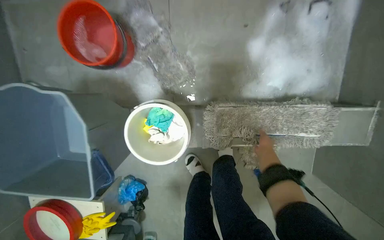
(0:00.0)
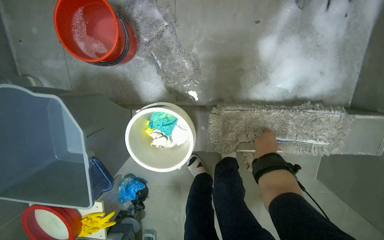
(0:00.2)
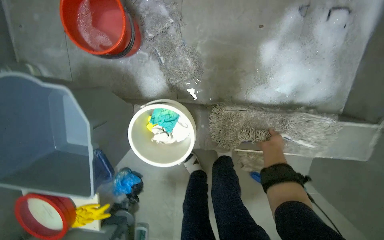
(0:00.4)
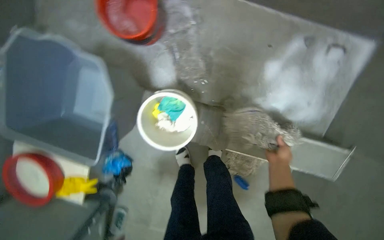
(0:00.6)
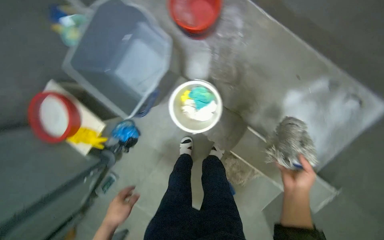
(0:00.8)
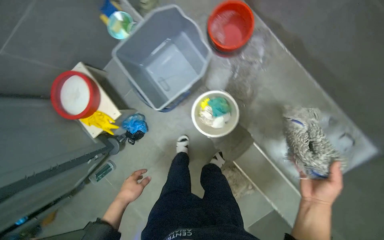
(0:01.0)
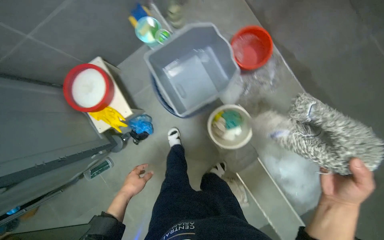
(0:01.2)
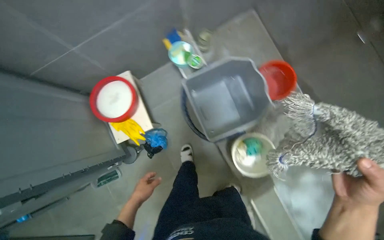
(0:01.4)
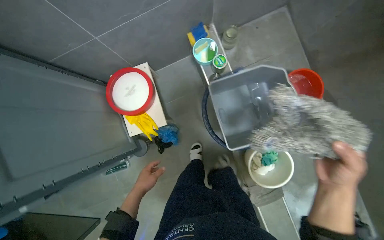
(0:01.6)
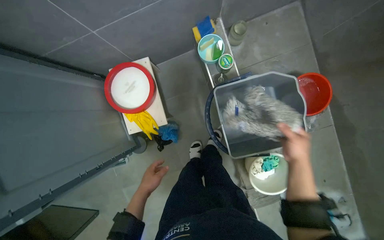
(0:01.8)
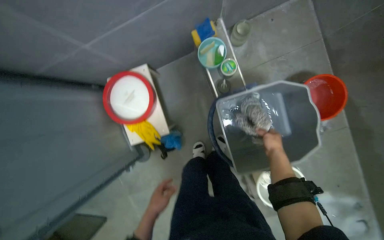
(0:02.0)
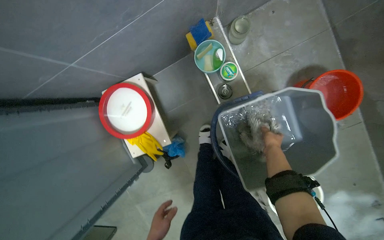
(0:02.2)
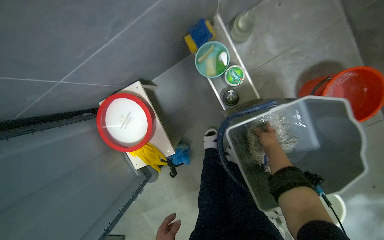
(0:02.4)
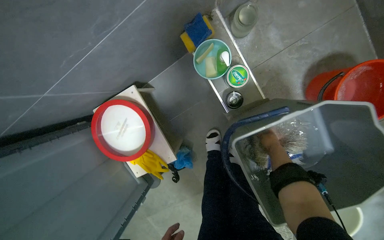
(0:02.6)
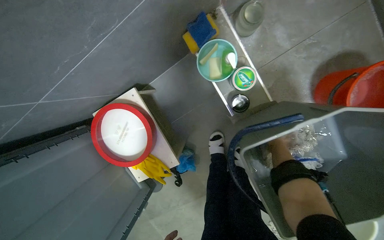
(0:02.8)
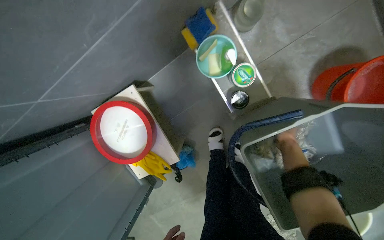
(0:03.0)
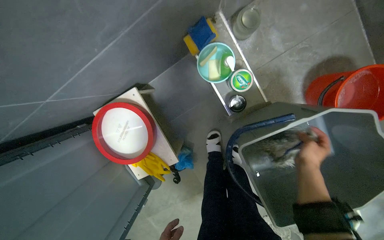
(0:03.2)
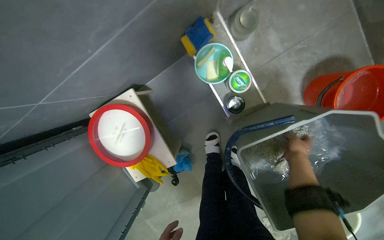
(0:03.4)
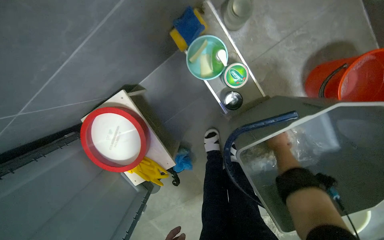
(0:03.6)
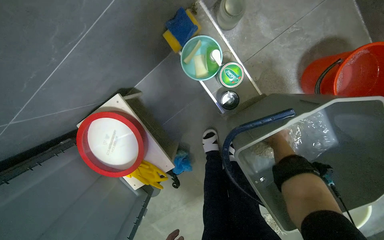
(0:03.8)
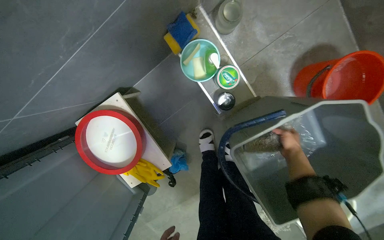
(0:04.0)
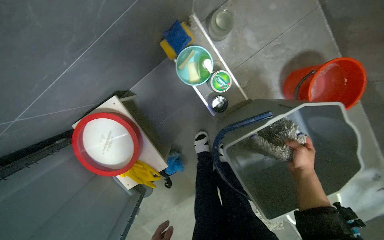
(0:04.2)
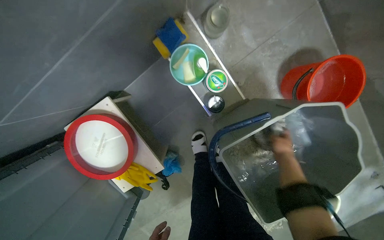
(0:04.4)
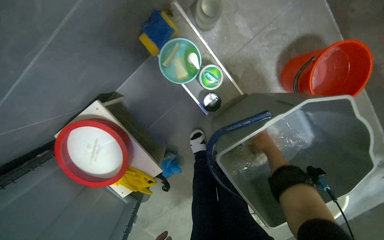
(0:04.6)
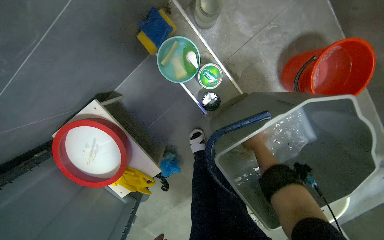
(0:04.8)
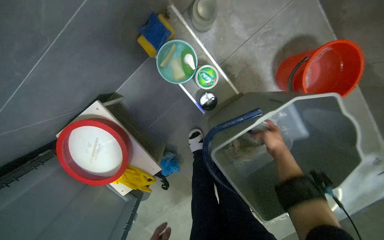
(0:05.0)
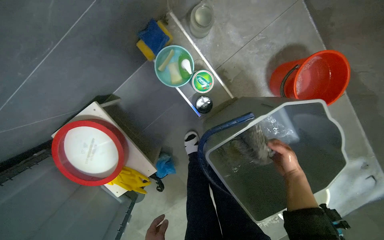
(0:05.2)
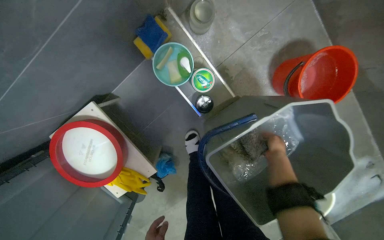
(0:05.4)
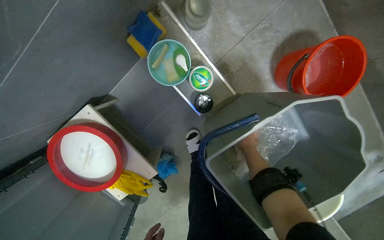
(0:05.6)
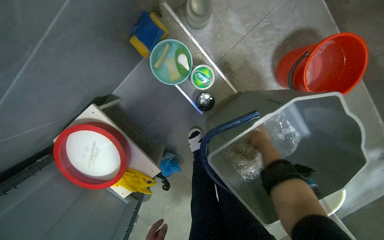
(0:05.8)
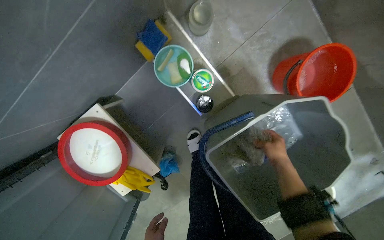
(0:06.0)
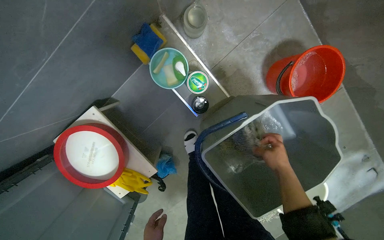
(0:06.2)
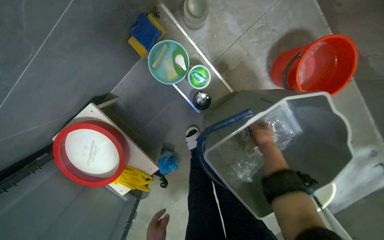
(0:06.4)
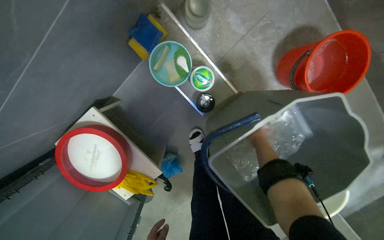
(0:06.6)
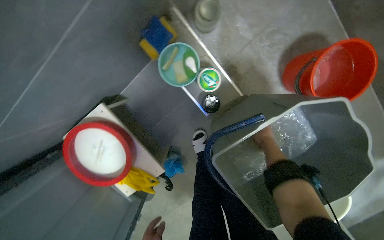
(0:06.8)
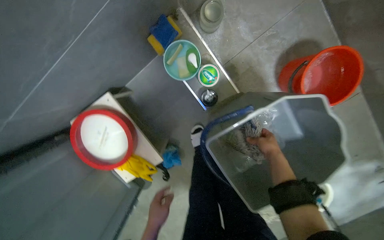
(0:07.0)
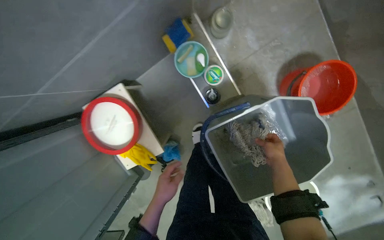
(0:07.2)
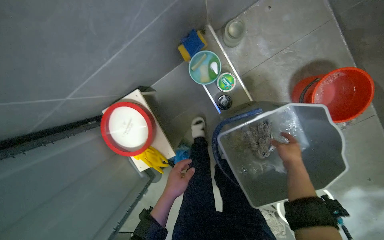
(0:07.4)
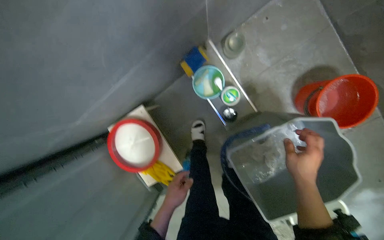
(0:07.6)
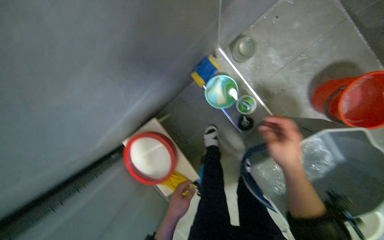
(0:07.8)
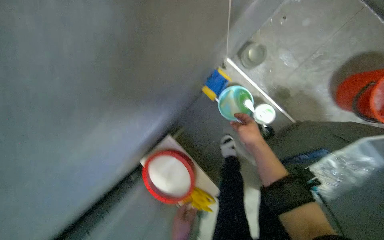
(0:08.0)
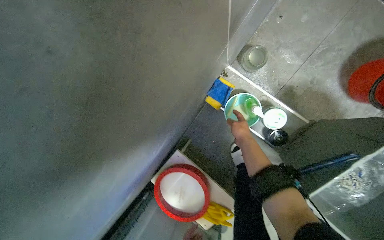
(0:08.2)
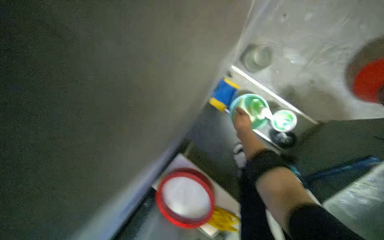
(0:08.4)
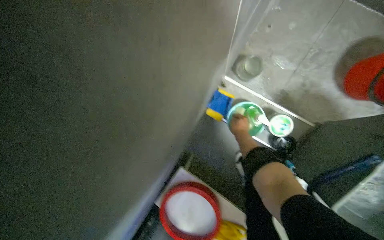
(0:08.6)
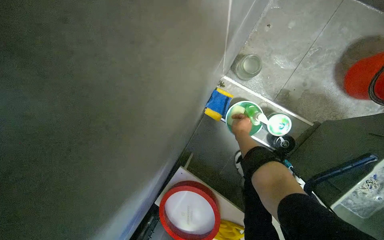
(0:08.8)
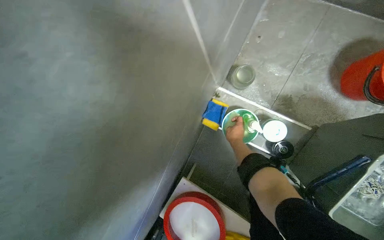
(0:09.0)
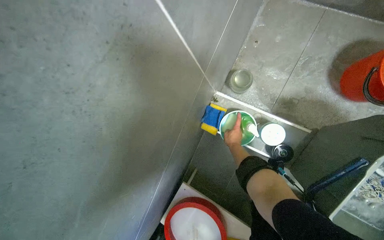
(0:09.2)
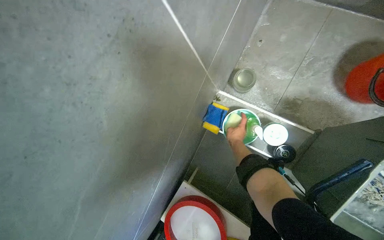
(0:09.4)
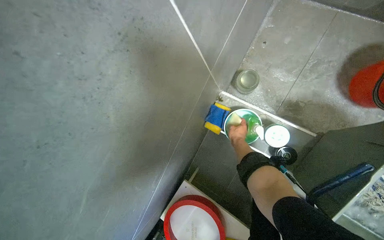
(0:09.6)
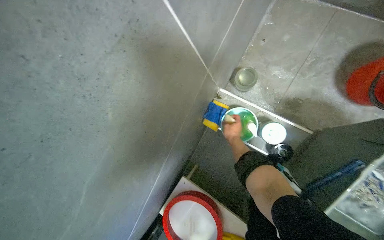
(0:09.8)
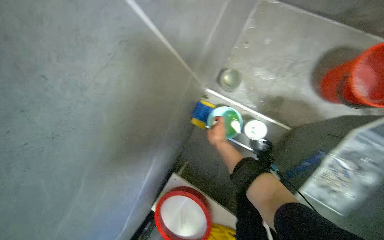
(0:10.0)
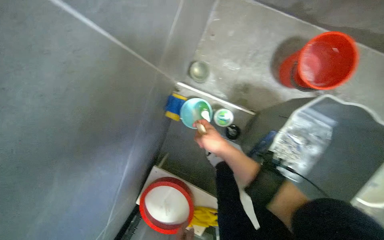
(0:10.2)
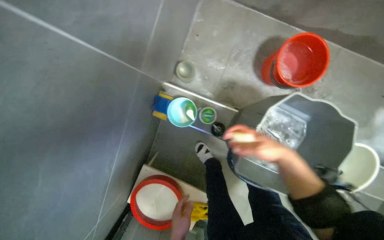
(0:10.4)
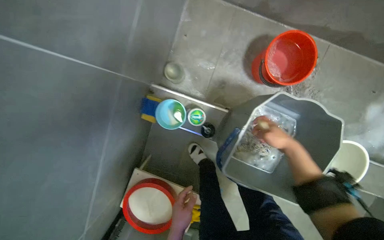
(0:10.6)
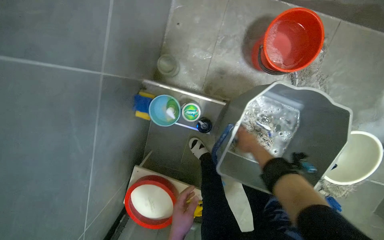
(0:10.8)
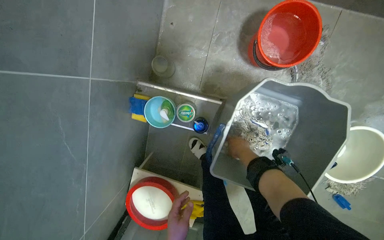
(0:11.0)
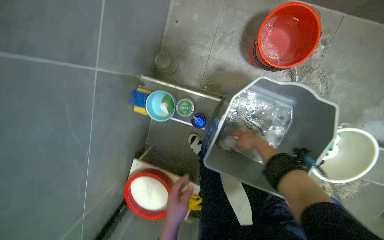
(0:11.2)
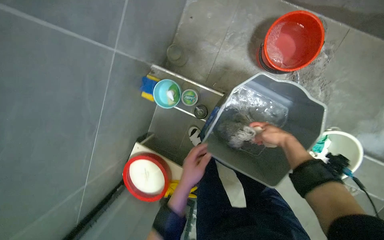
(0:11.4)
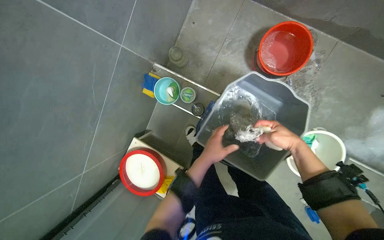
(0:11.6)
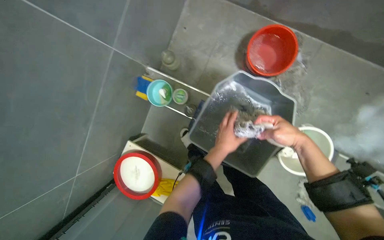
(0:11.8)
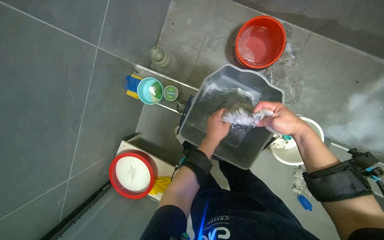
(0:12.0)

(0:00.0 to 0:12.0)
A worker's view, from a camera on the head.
Job: preparing cleaning supplies.
The whole recording: Washing mop head in bucket. The worker removes the mop head and washes it thoroughly in a bucket.
0:00.0 - 0:01.6: The head travels some 70 cm. The scene turns approximately 70 degrees clockwise in the picture.
0:01.6 - 0:03.0: The camera is carried roughly 50 cm. The camera pitches downward, by about 15 degrees.
0:04.4 - 0:06.0: The right hand reaches about 5 cm to the left, then returns.
0:06.0 - 0:07.6: The right hand heads nearer to the camera, covering roughly 20 cm.
0:07.6 - 0:09.0: The camera pitches upward, by about 15 degrees. Everything in view rotates roughly 25 degrees counterclockwise. The right hand heads farther from the camera, to the left and up the picture, covering roughly 50 cm.
0:09.0 - 0:10.4: The right hand heads nearer to the camera and to the right, covering roughly 40 cm.
0:10.4 - 0:12.0: The right hand moves left and right over some 15 cm, changing direction 2 times.

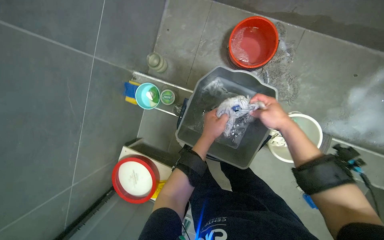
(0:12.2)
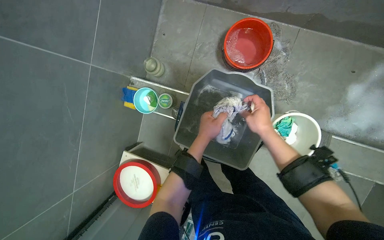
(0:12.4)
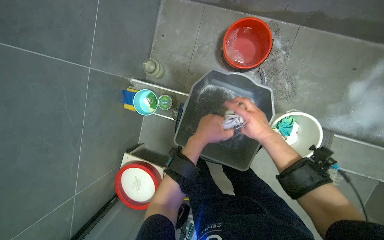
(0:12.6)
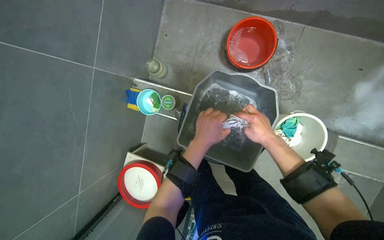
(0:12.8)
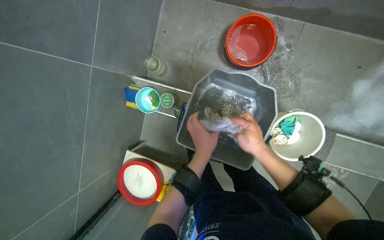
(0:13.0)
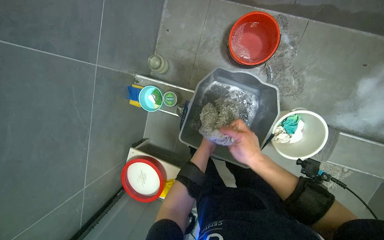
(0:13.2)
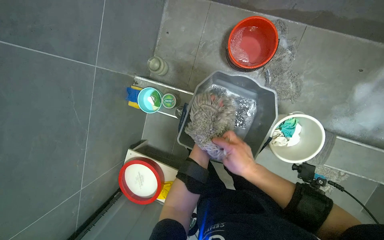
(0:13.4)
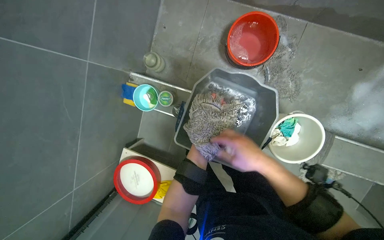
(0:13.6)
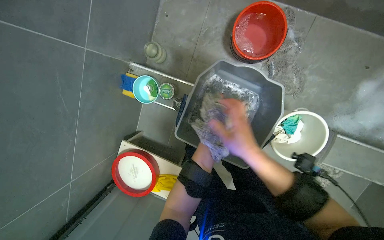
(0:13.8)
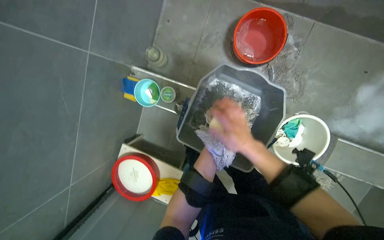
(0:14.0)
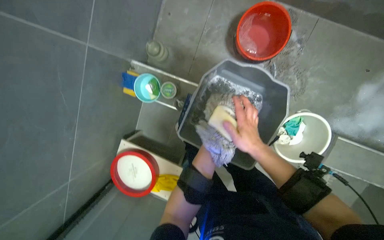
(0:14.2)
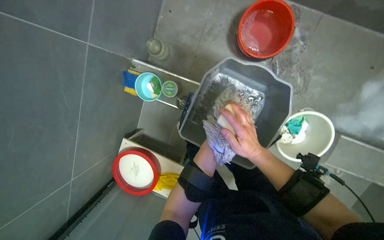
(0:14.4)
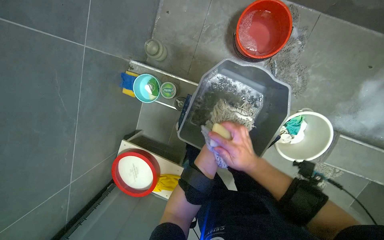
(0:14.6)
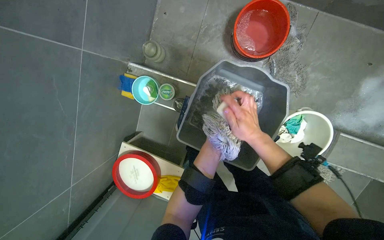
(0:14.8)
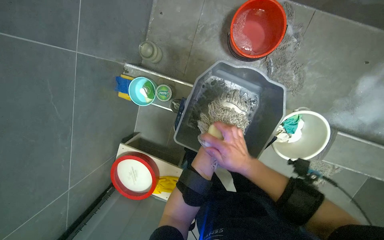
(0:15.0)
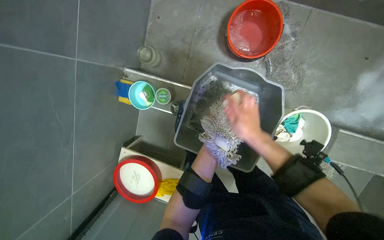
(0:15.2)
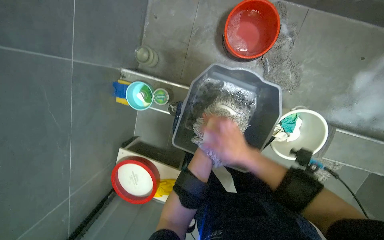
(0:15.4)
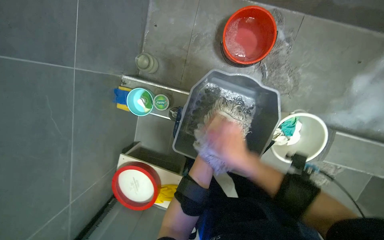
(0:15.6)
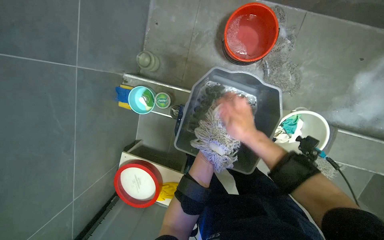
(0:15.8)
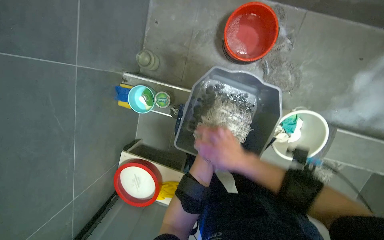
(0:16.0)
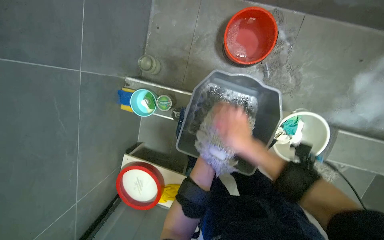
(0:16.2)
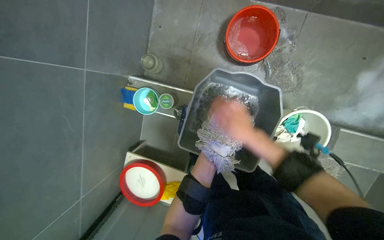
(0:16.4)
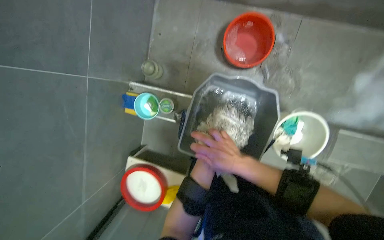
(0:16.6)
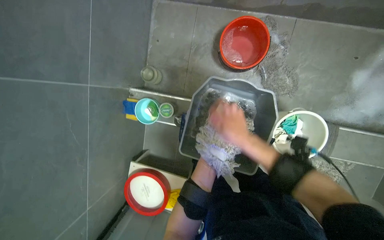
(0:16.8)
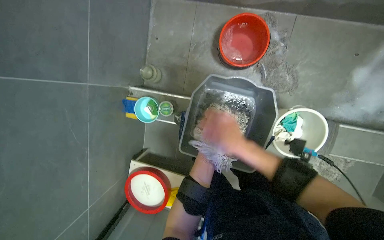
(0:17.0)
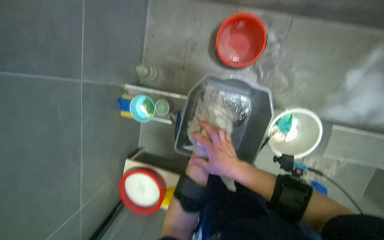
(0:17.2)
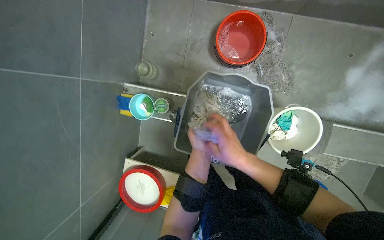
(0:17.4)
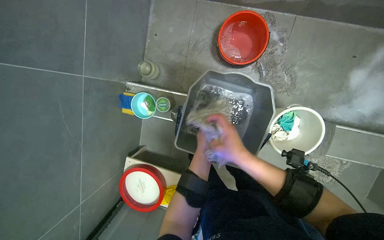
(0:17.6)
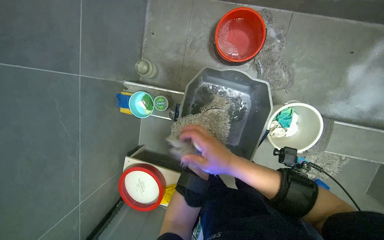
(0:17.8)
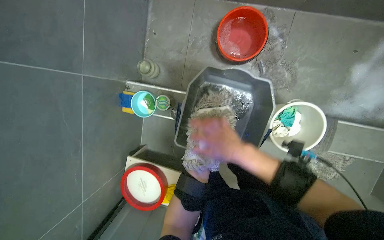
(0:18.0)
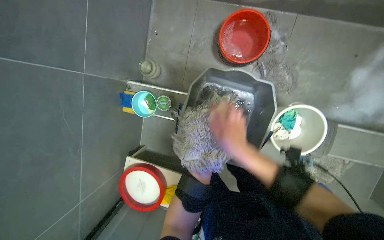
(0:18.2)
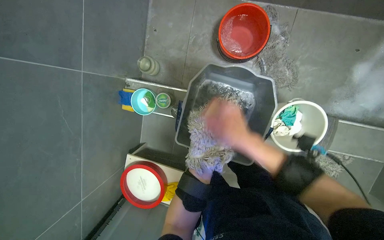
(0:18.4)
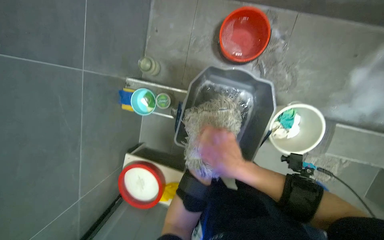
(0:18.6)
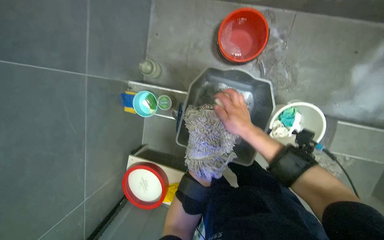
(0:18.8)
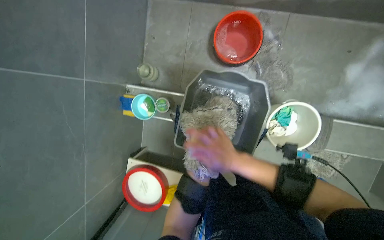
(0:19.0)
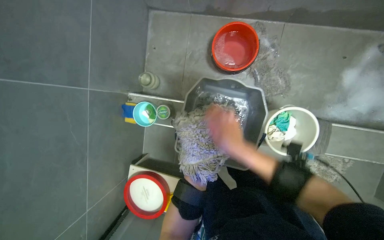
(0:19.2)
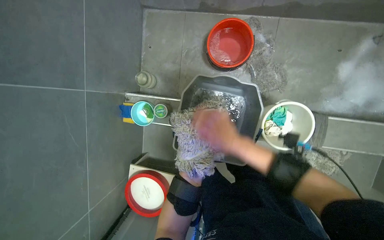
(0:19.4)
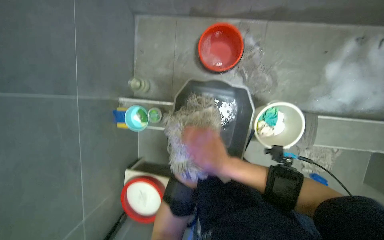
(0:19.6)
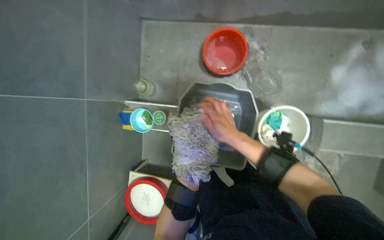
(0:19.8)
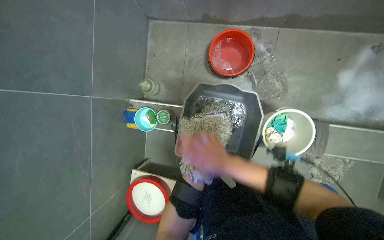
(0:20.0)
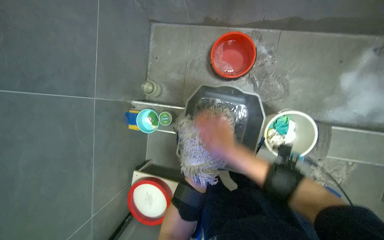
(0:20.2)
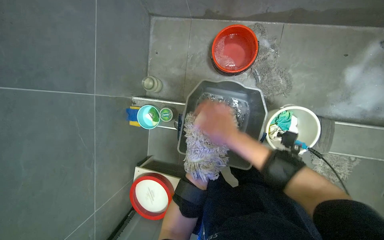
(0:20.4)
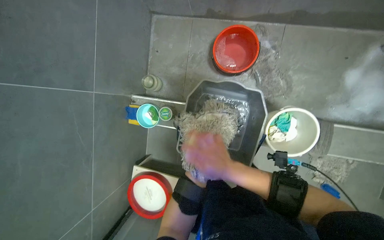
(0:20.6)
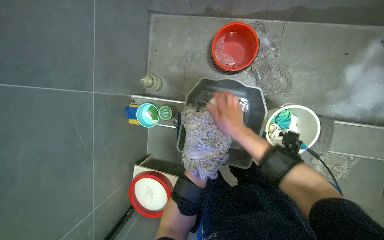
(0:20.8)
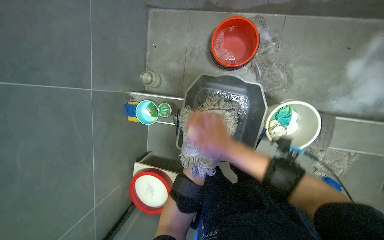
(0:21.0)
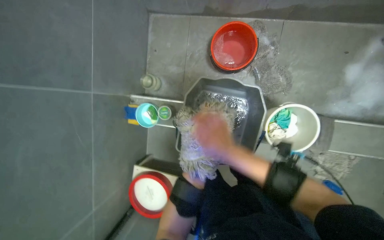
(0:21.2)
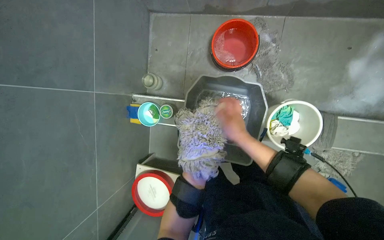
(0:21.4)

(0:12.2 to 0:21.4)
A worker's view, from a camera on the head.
Job: preparing cleaning supplies.
The whole recording: Washing mop head in bucket. The worker removes the mop head and washes it thoroughly in a bucket.
0:12.2 - 0:13.8: The right hand heads to the left, covering roughly 10 cm.
